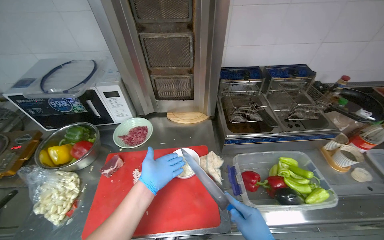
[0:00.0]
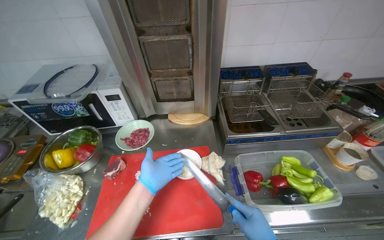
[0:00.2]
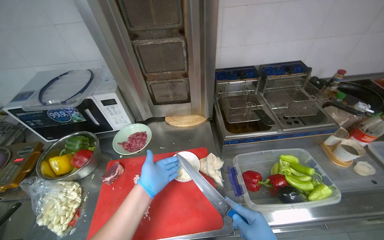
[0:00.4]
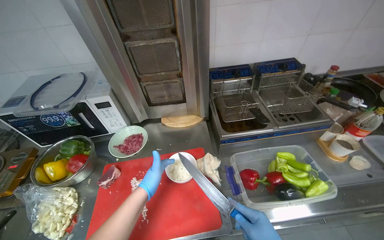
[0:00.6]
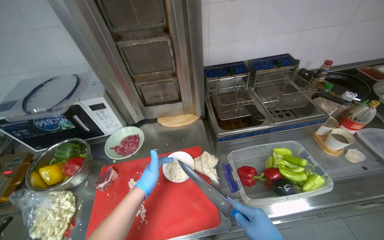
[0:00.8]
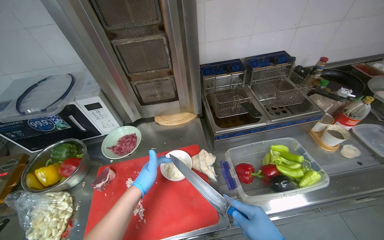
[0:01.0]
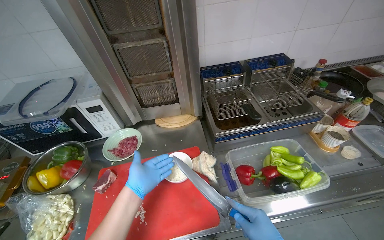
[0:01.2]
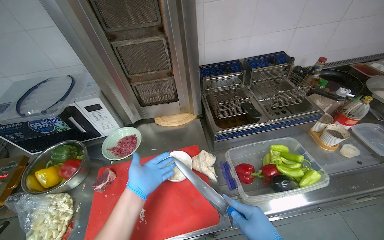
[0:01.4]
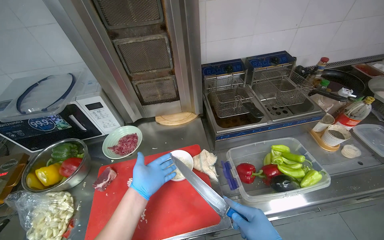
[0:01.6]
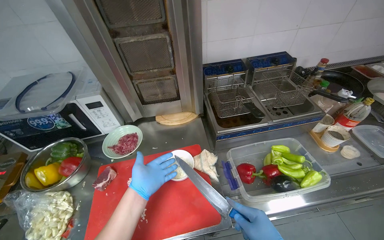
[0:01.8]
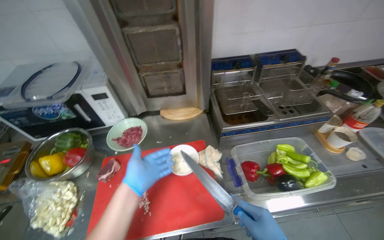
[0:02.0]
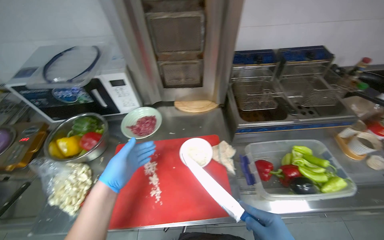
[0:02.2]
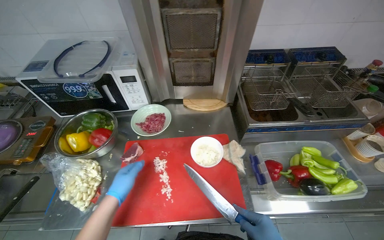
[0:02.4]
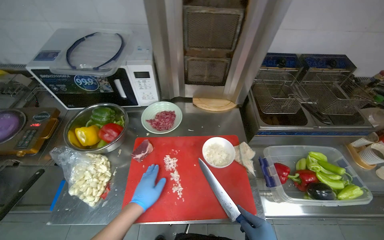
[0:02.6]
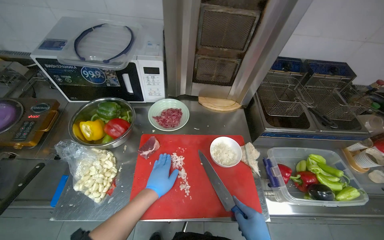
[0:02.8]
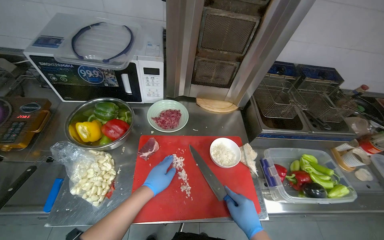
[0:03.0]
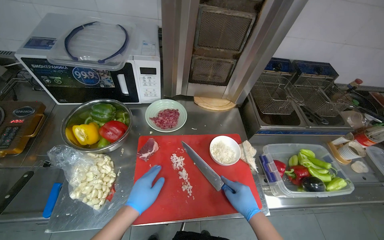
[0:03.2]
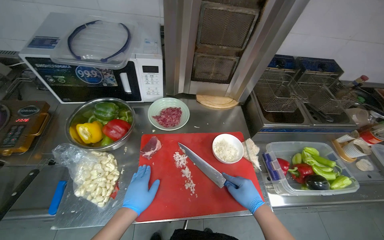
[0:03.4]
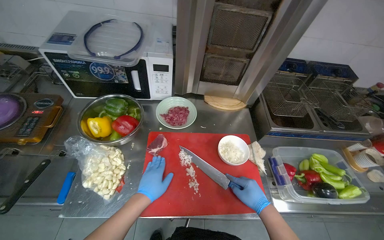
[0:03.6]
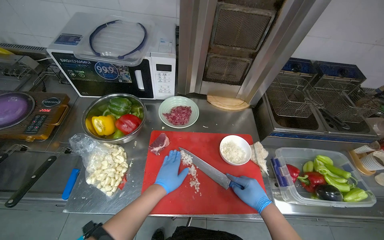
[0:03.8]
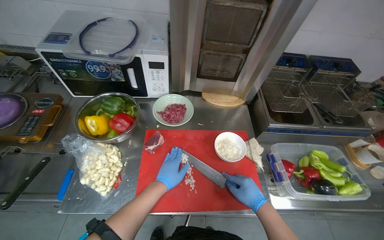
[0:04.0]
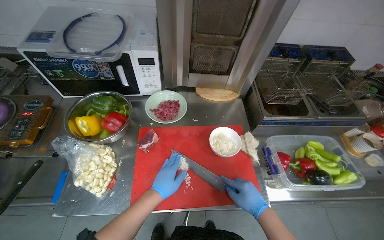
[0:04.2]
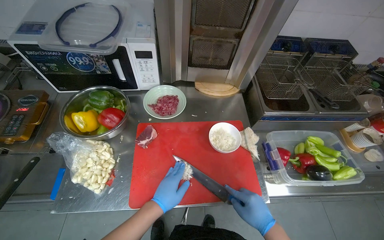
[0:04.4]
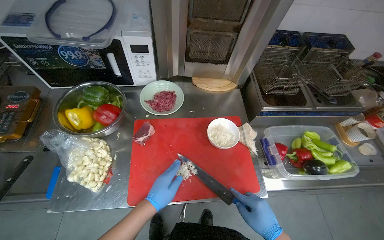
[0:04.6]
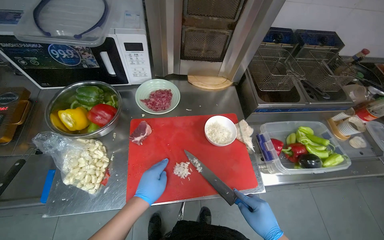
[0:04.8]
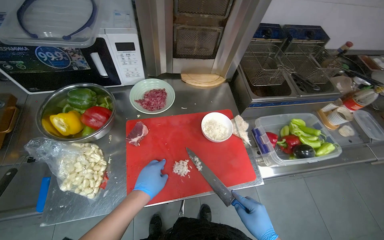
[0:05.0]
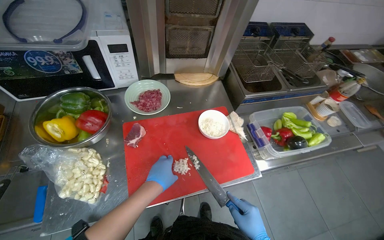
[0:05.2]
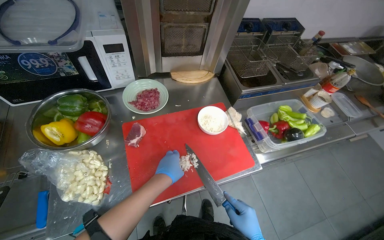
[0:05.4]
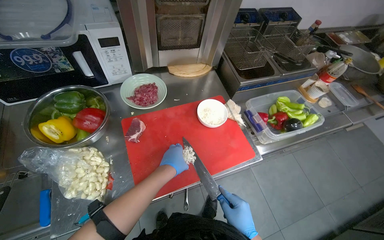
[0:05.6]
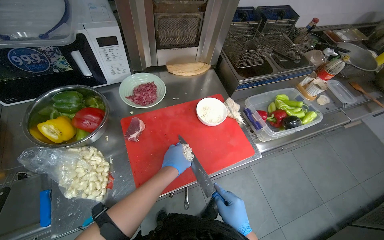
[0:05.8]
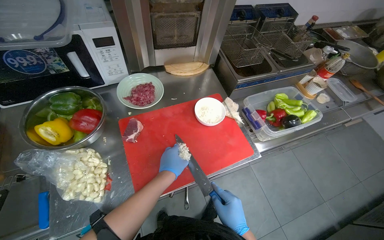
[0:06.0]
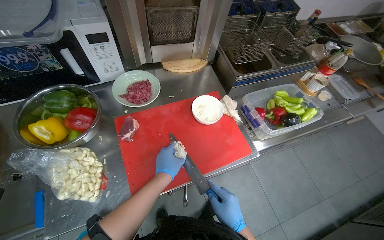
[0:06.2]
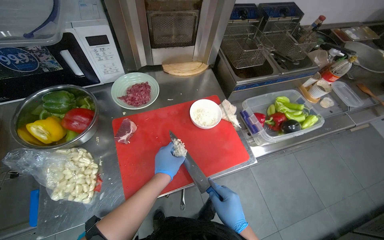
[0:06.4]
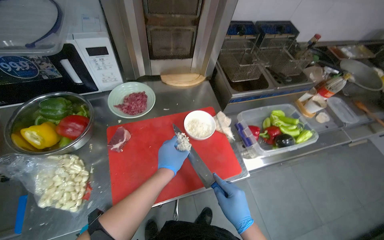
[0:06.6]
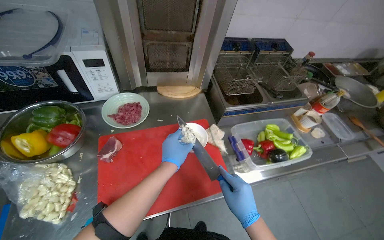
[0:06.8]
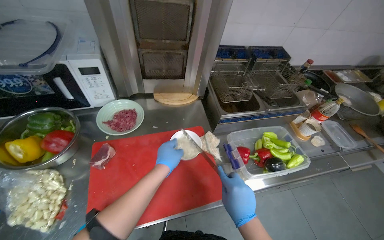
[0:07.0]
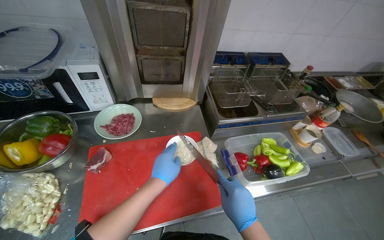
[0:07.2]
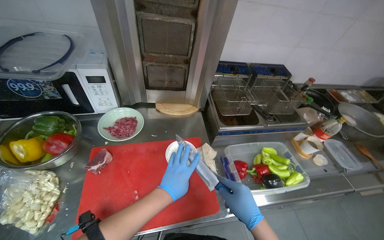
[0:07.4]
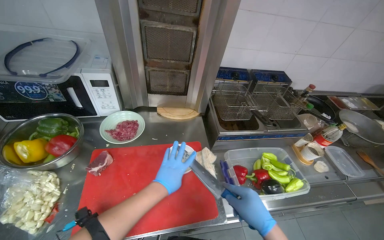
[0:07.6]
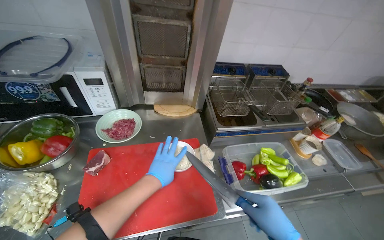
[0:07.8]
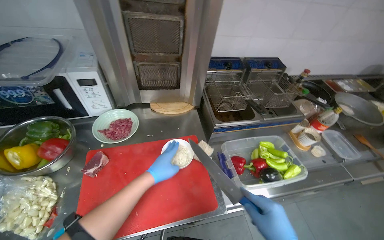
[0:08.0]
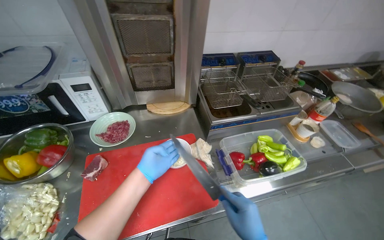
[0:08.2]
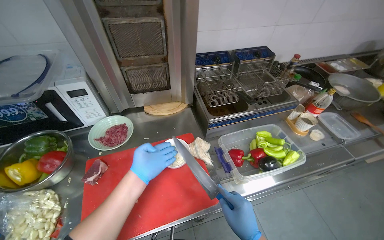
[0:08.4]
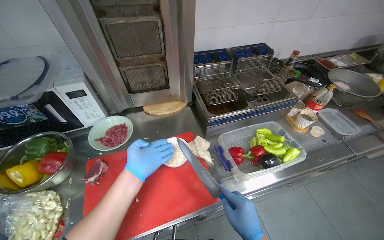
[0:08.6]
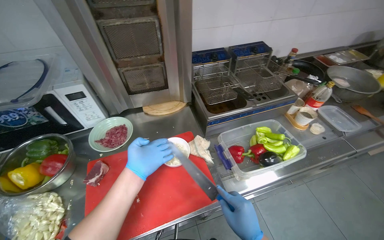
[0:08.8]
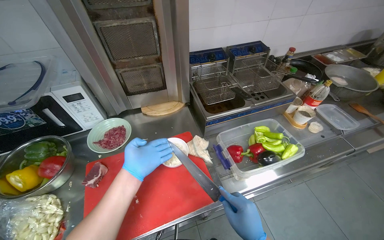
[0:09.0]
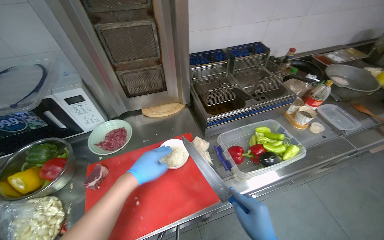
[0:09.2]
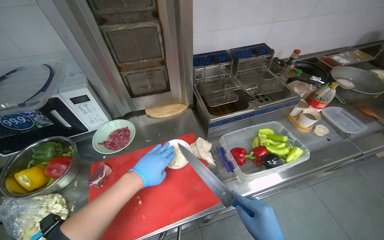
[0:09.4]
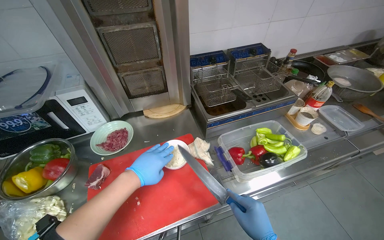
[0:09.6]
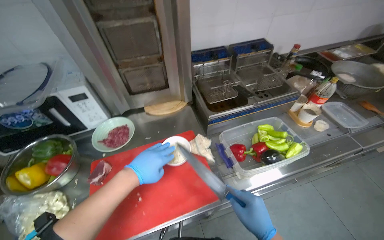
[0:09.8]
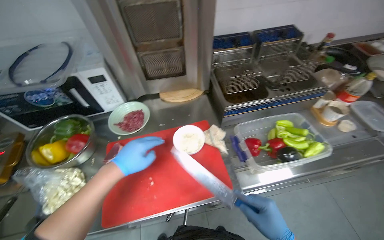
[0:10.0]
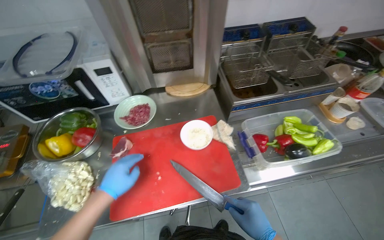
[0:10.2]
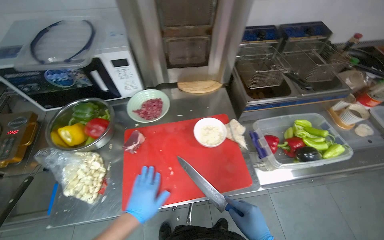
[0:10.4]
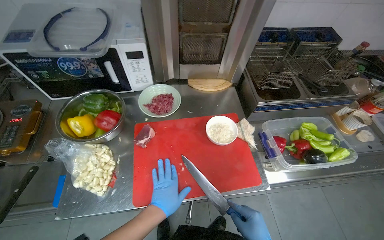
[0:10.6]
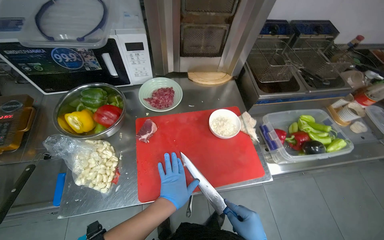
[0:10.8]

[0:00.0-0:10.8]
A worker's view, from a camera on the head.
Job: preparing food.
The whole recording: Chopping onions on cutting board. The worker chops onions on a red cutting board and performs other kitchen tasks in between.
0:03.0 to 0:04.6: The hands are busy where they are.
0:06.2 to 0:07.8: The view tips upward by some 15 degrees.
0:09.2 to 0:10.8: The left hand goes about 20 cm down the picture.

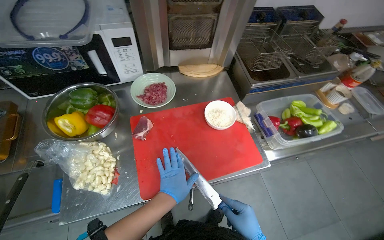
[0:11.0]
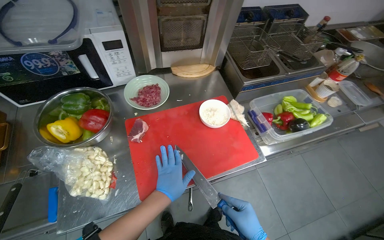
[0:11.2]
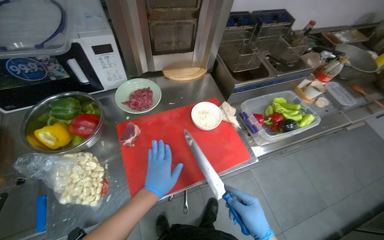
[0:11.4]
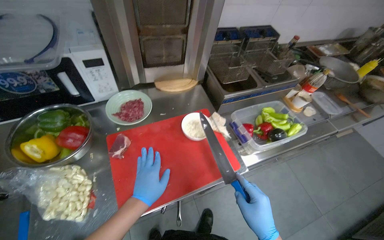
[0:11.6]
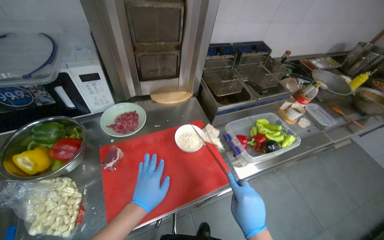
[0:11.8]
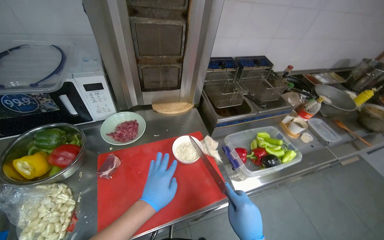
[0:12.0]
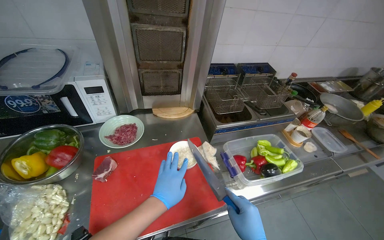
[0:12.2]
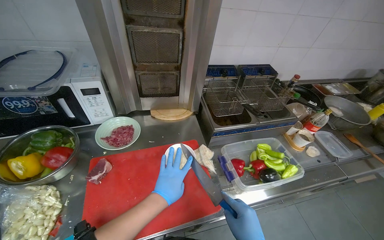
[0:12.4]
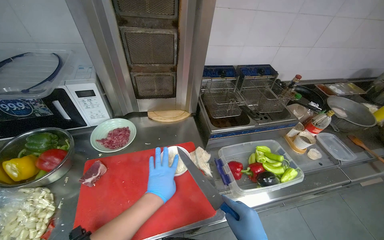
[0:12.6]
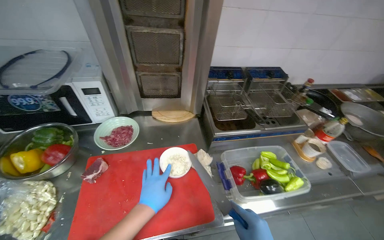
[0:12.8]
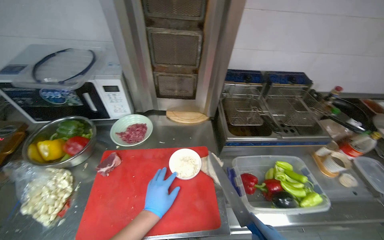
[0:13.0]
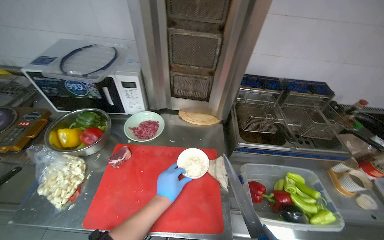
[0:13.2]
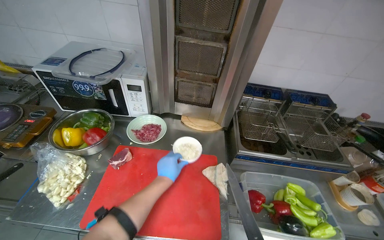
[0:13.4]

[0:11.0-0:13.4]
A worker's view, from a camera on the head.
Job: preparing food.
The whole recording: Chopping onions on cutting board. The worker chops onions on a red cutting board and performs other kitchen tasks in between.
0:11.0 to 0:12.2: The camera pitches upward, by some 15 degrees.
0:12.2 to 0:13.4: The head rotates roughly 20 degrees to the left. The left hand moves farther from the camera, approximately 10 cm.

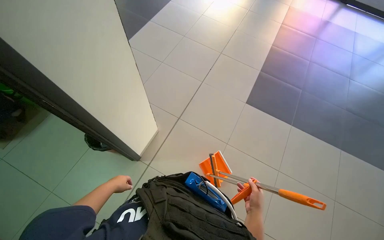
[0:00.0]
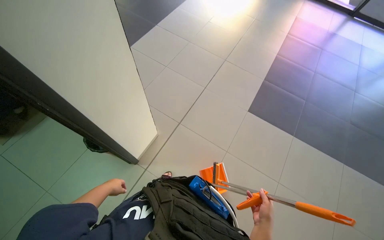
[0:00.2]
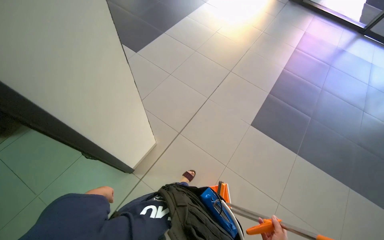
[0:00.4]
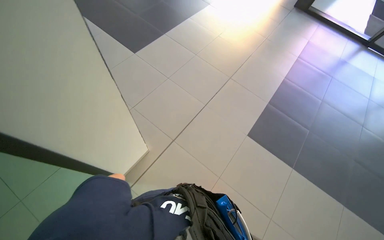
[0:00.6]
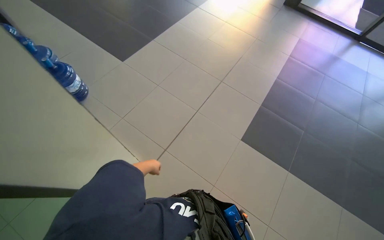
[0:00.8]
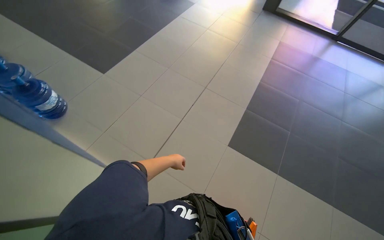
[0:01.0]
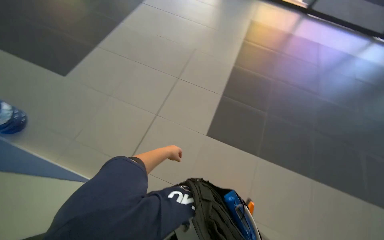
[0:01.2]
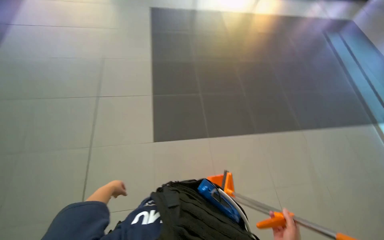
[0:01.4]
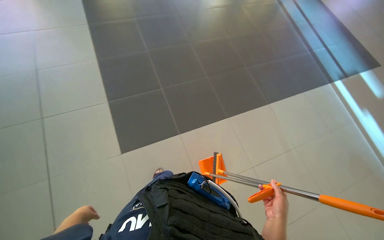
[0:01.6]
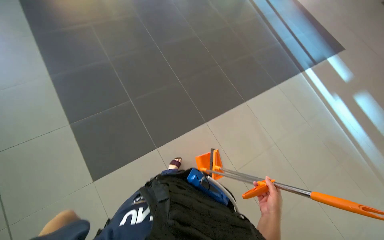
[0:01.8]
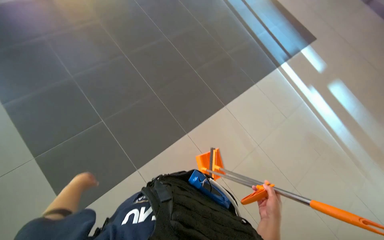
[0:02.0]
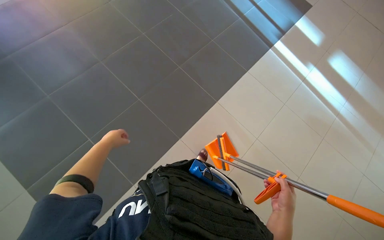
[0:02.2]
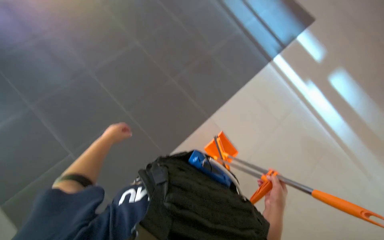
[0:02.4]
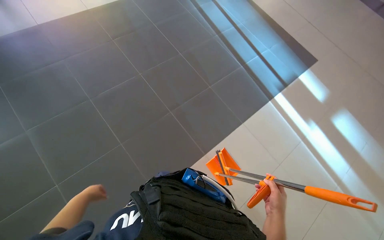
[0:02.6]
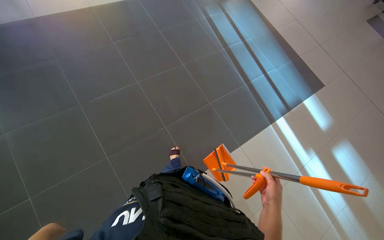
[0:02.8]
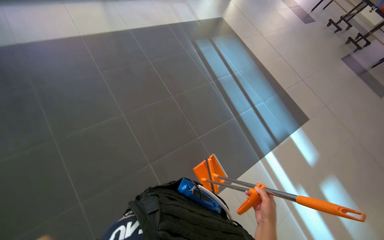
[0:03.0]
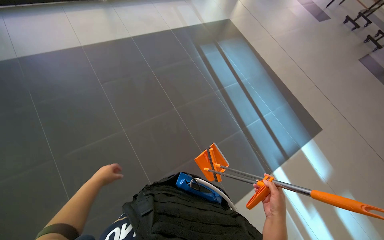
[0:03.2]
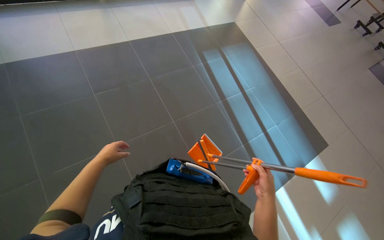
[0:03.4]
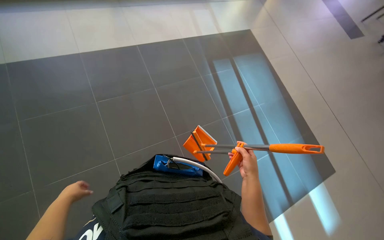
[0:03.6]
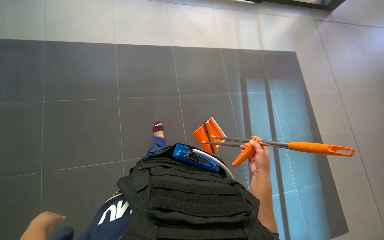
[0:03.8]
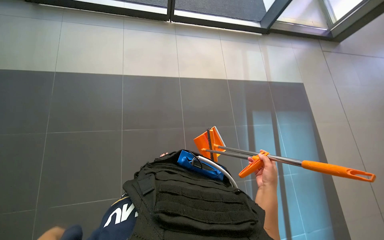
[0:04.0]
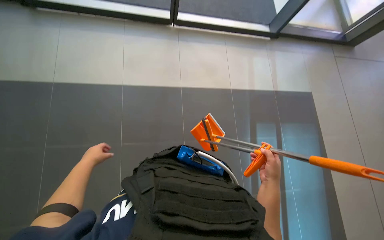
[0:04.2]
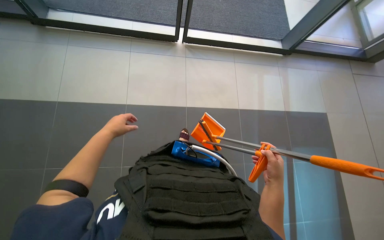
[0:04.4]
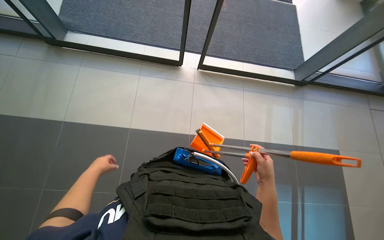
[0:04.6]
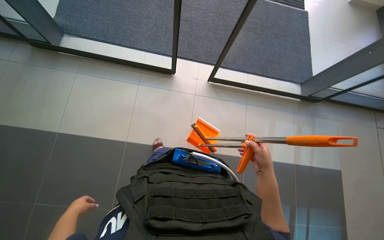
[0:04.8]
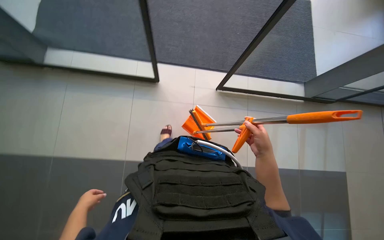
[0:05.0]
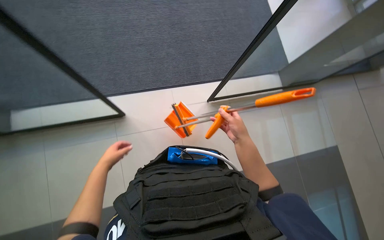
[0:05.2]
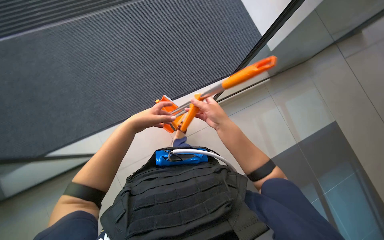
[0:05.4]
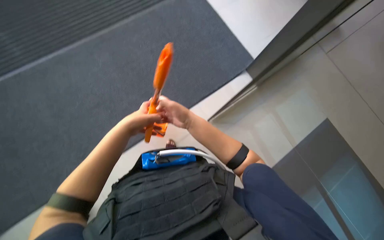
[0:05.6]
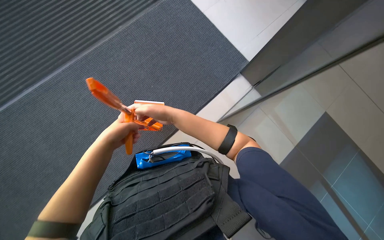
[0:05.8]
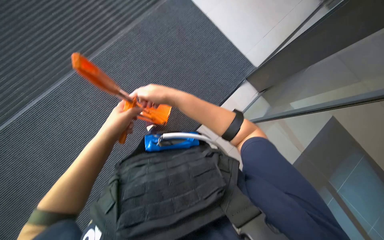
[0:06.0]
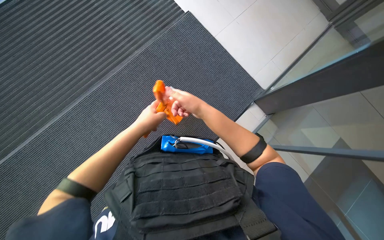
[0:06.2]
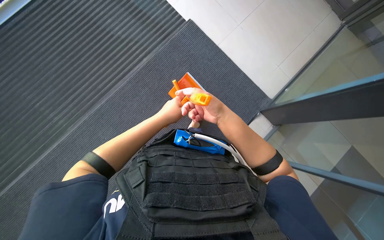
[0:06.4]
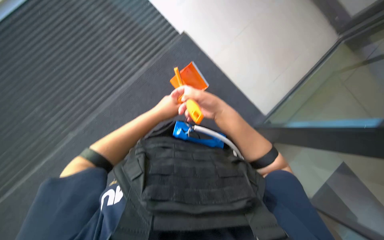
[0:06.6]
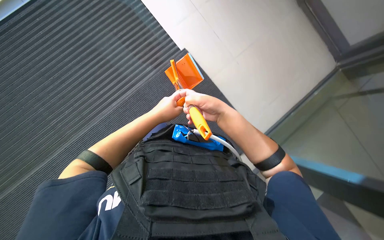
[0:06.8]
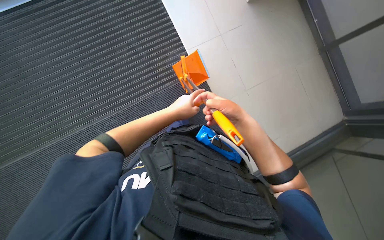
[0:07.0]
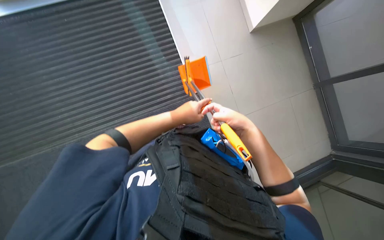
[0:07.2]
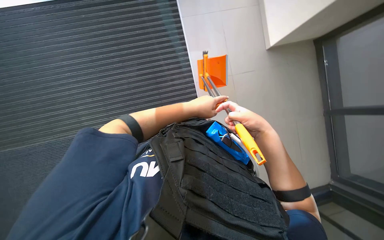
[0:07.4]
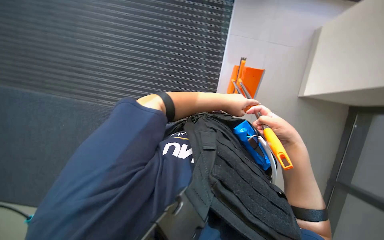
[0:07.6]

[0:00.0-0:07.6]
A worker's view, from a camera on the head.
Job: sweeping floor.
The whole recording: Sweeping the floor. The worker sweeps the floor with a broom and dustpan.
0:00.0 to 0:01.6: The head travels roughly 50 cm. The head turns to the right by approximately 20 degrees.
0:01.6 to 0:03.0: The camera travels roughly 1 m.
0:03.0 to 0:04.6: The camera travels about 90 cm. The wearer looks approximately 35 degrees further to the left.
0:04.6 to 0:06.0: The right hand shifts roughly 50 cm up the picture and to the left.
0:06.0 to 0:07.6: The right hand shifts approximately 25 cm to the right, while the left hand travels up the picture, to the right and farther from the camera by some 40 cm.
